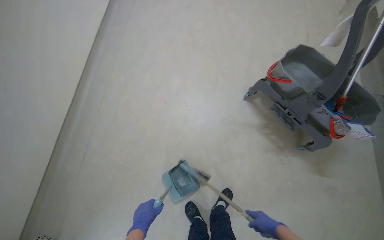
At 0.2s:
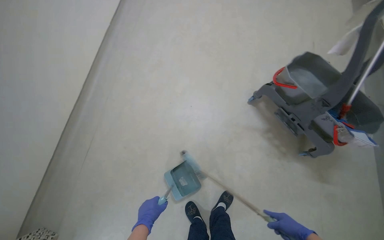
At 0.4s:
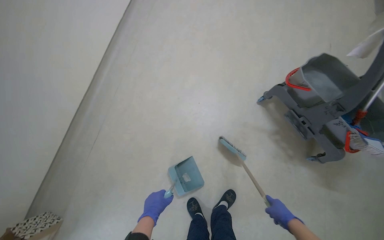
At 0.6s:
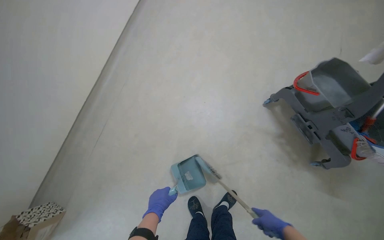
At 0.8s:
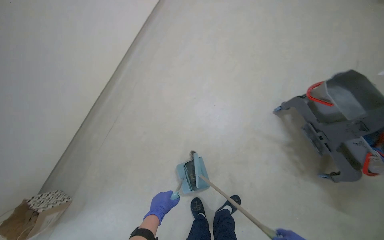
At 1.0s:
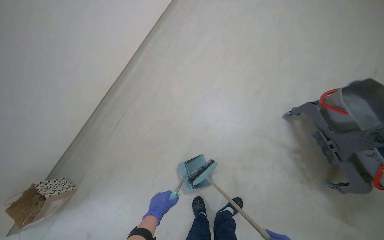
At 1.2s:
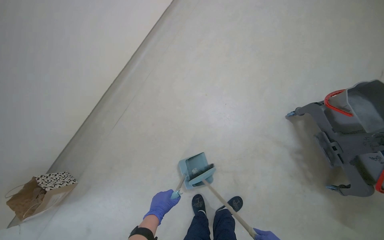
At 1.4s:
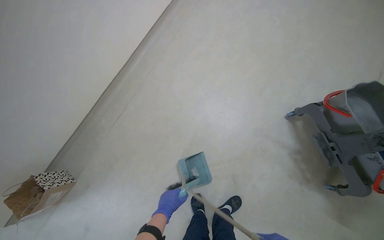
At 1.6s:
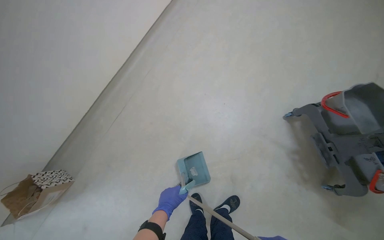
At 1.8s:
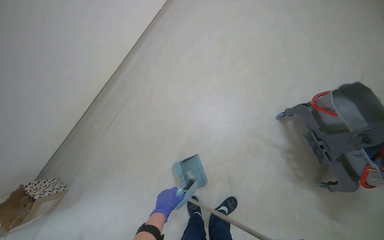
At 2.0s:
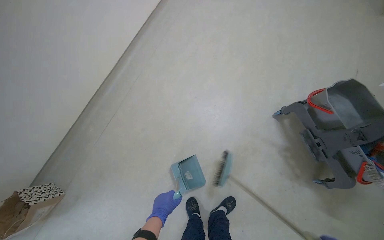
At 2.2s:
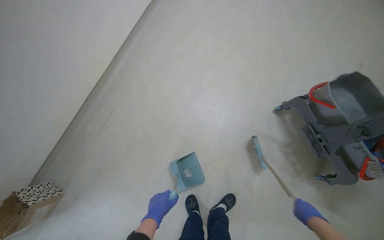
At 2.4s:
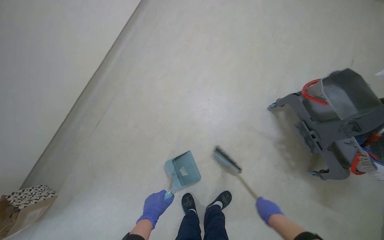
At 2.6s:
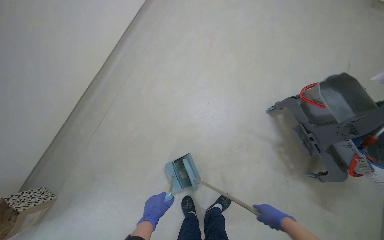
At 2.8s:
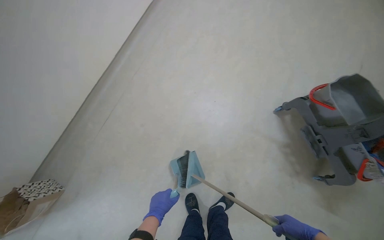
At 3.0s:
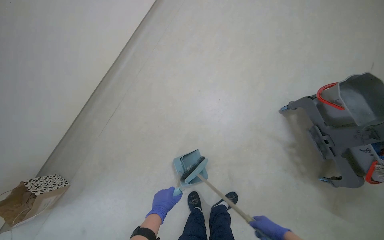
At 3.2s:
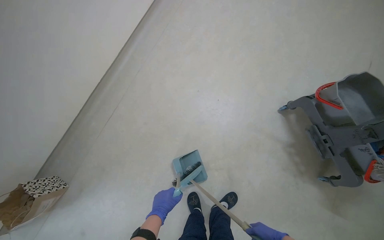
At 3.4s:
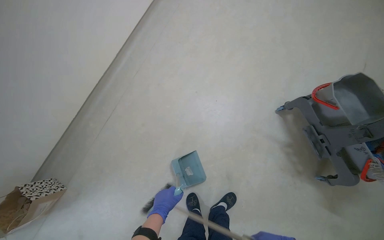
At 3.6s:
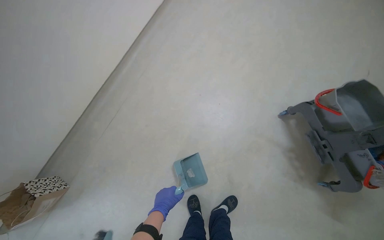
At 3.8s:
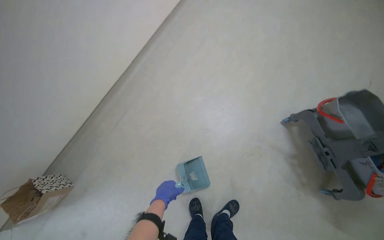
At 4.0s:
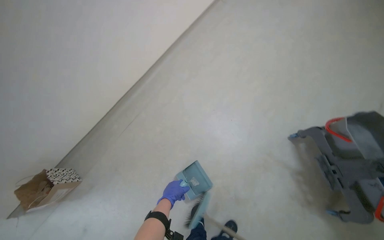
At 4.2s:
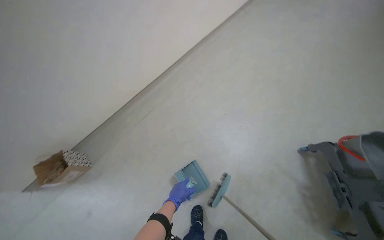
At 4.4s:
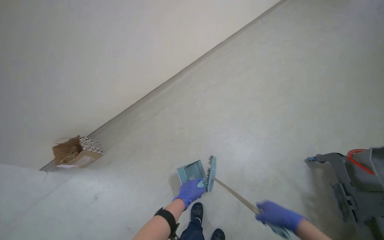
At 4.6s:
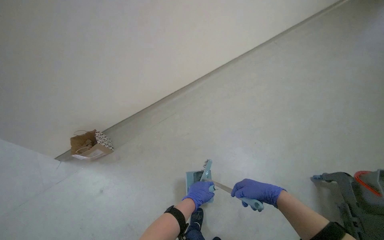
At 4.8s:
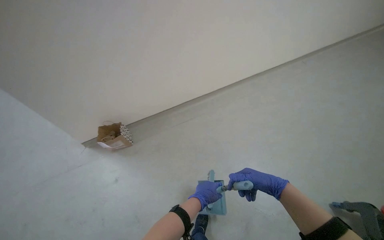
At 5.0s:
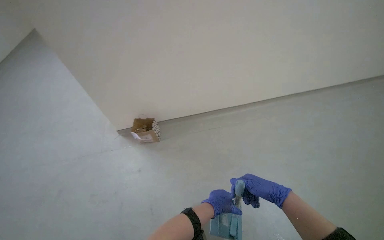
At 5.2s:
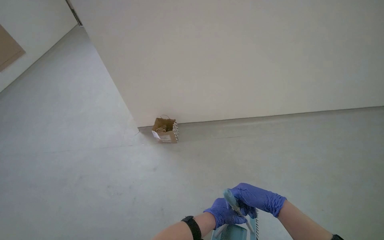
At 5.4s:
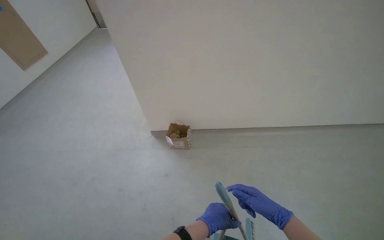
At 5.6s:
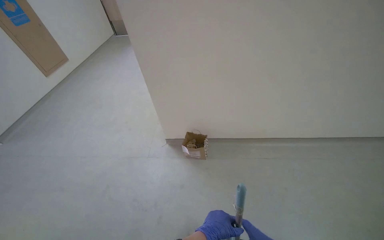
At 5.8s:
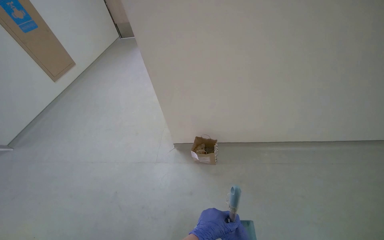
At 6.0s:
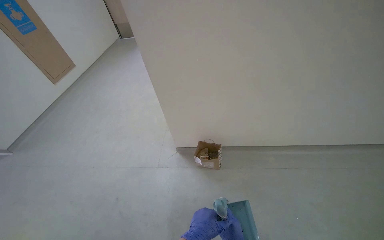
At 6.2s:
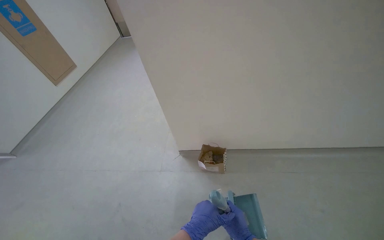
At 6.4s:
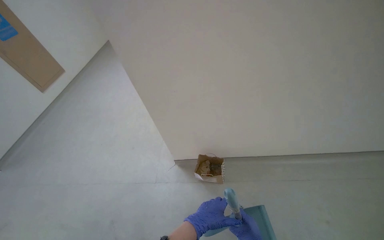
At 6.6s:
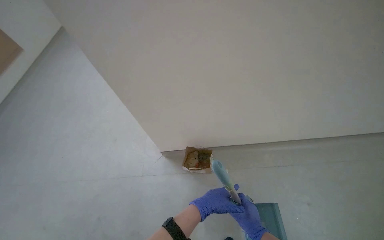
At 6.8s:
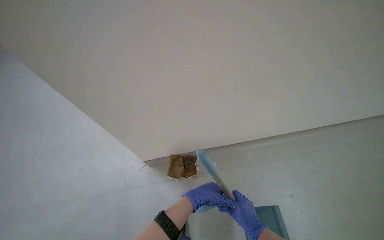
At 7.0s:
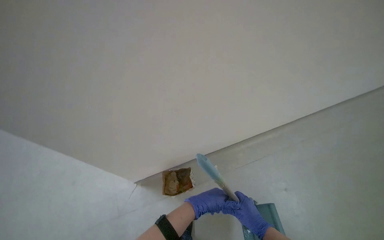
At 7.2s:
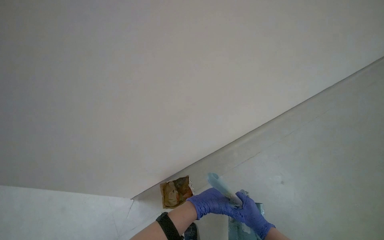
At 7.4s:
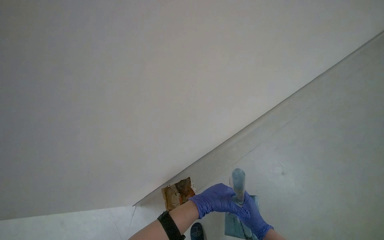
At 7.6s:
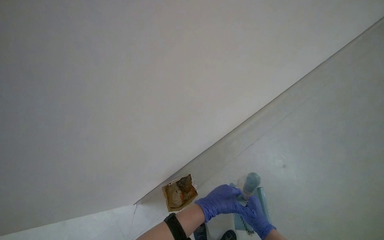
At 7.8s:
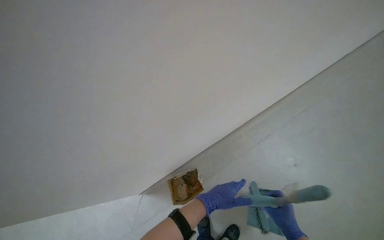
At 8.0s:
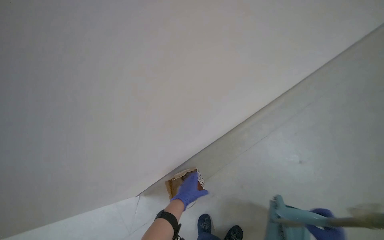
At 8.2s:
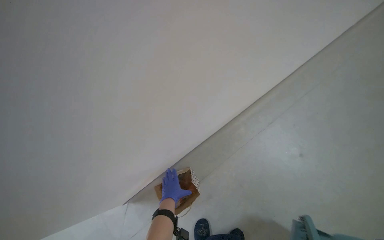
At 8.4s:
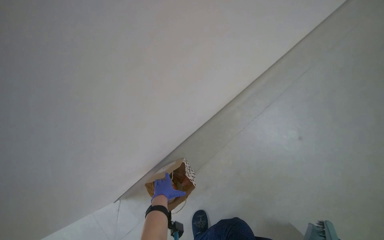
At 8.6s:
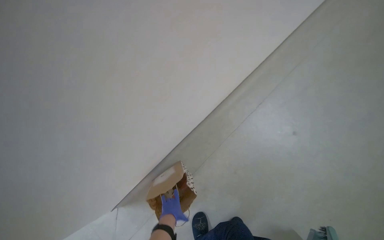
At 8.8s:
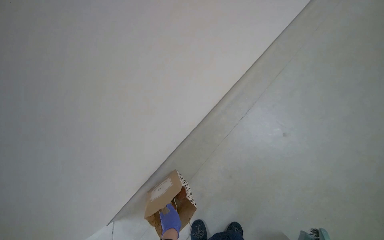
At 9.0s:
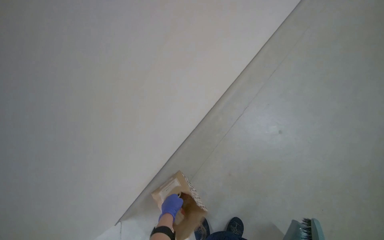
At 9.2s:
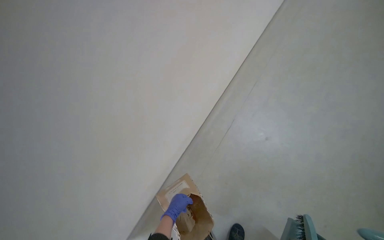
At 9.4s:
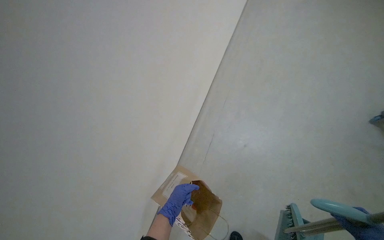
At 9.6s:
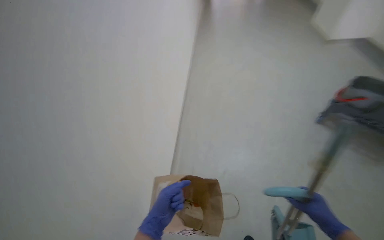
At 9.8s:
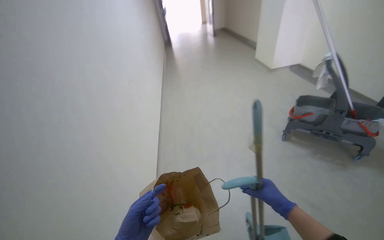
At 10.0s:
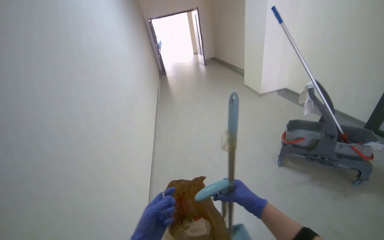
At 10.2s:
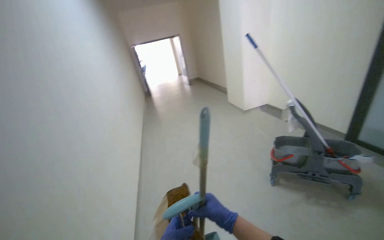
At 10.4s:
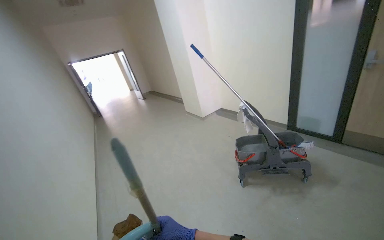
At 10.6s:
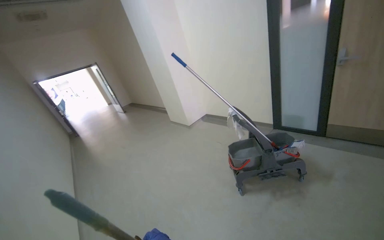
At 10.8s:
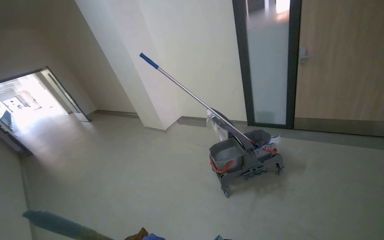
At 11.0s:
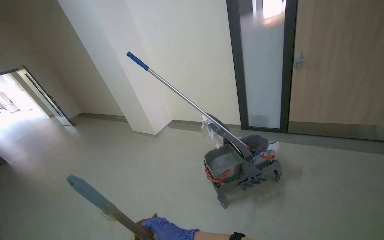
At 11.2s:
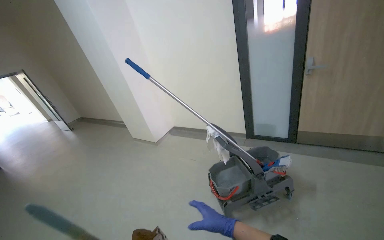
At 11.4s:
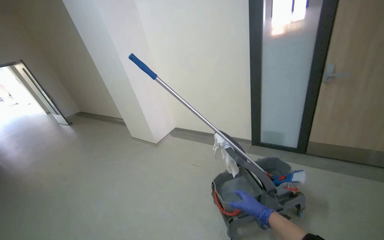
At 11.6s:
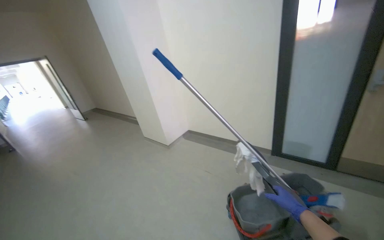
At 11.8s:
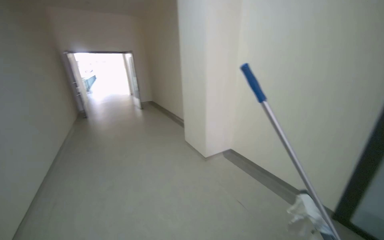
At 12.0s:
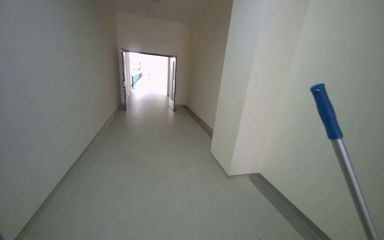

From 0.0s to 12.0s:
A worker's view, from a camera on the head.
Job: sweeping floor.
The whole recording: Sweeping and collecting floor debris. The worker sweeps the floor with a broom and collects debris into a dustpan and a box.
From 4.4s to 6.0s: The head rotates approximately 55 degrees to the left. The view tilts approximately 20 degrees upward.
From 6.0s to 7.6s: The head rotates roughly 35 degrees to the right. The wearer looks roughly 10 degrees further upward. The left hand moves farther from the camera, roughly 35 cm.
From 7.6s to 9.0s: The view pans to the right by about 15 degrees. The left hand moves to the left, approximately 20 cm.
From 9.0s to 10.4s: The wearer looks about 70 degrees further to the right. The view tilts roughly 65 degrees upward.
From 10.4s to 12.0s: The wearer moves approximately 1 m. The wearer's head swings about 25 degrees to the left. The view tilts about 15 degrees upward.

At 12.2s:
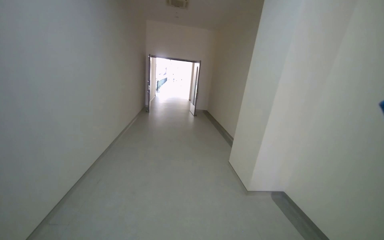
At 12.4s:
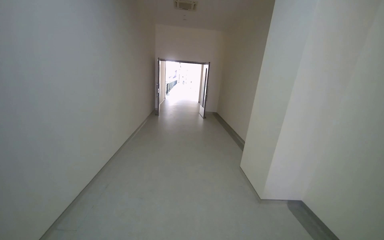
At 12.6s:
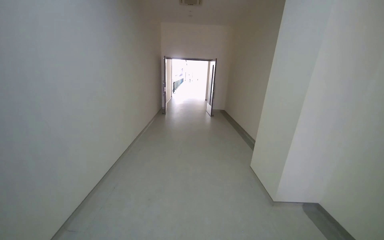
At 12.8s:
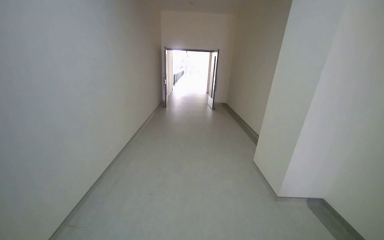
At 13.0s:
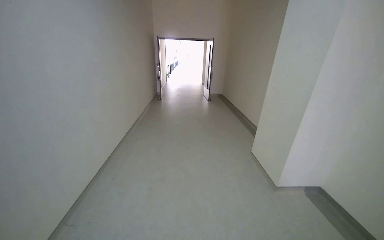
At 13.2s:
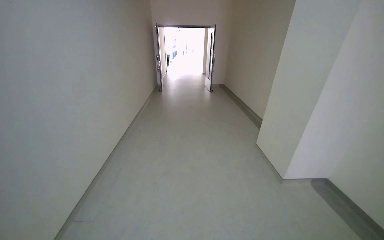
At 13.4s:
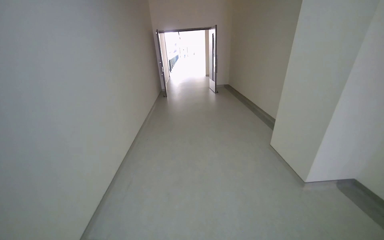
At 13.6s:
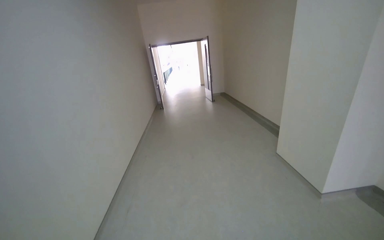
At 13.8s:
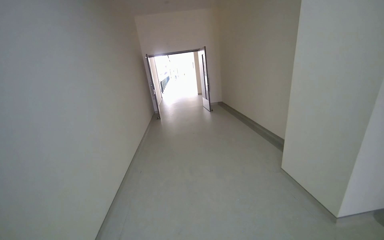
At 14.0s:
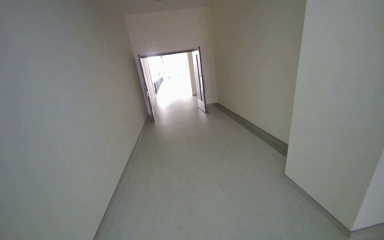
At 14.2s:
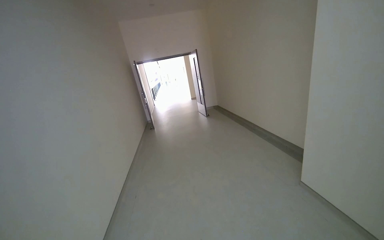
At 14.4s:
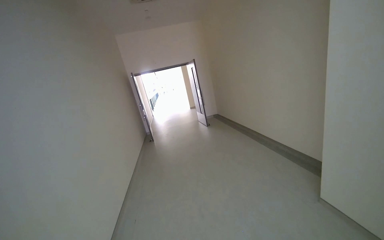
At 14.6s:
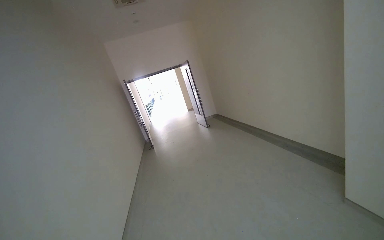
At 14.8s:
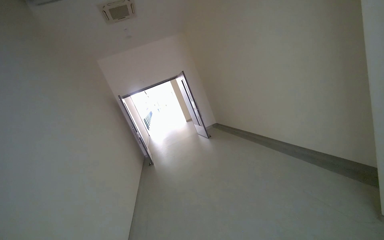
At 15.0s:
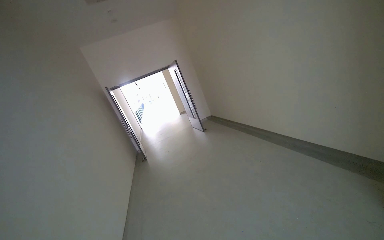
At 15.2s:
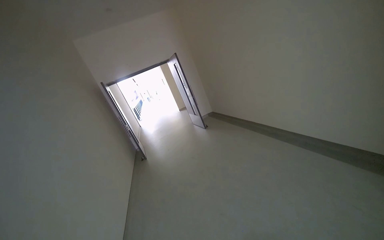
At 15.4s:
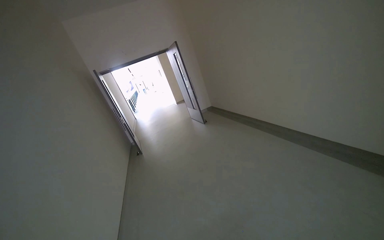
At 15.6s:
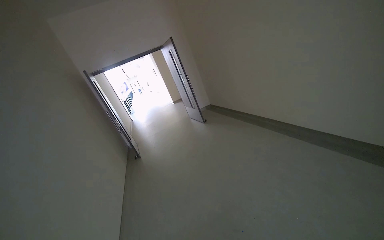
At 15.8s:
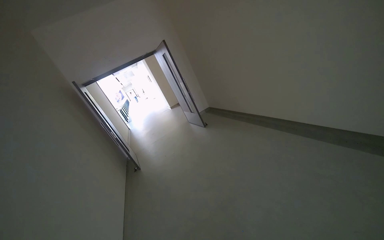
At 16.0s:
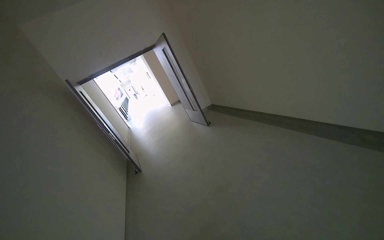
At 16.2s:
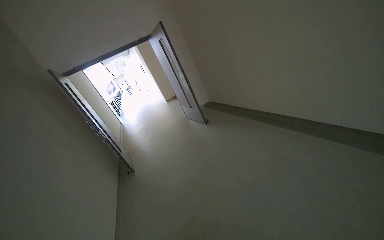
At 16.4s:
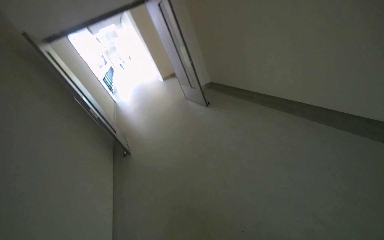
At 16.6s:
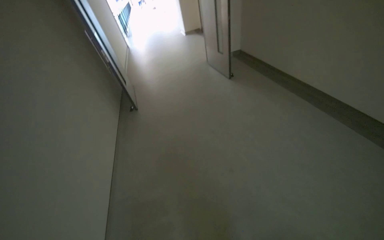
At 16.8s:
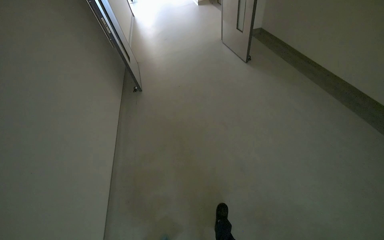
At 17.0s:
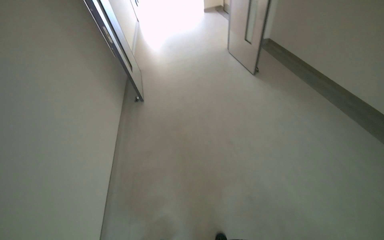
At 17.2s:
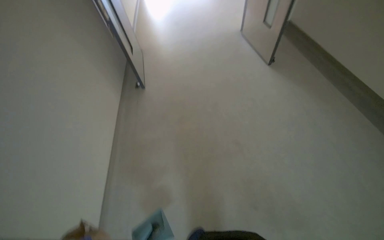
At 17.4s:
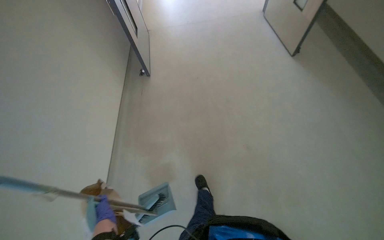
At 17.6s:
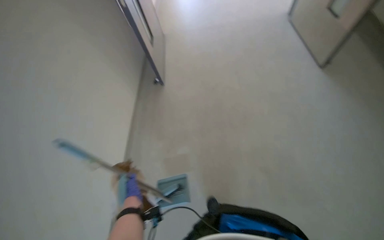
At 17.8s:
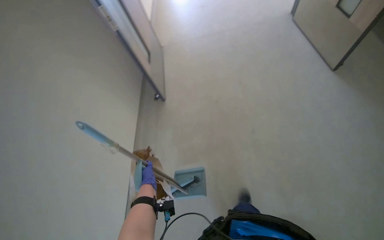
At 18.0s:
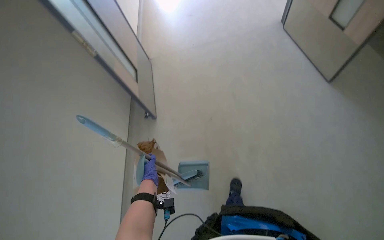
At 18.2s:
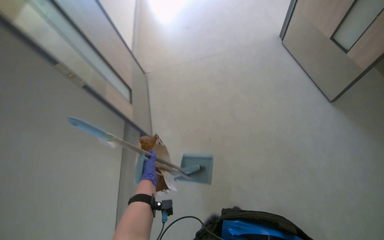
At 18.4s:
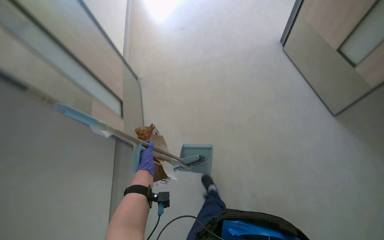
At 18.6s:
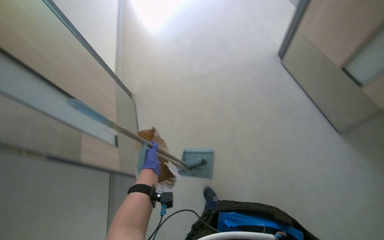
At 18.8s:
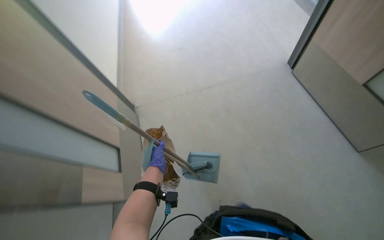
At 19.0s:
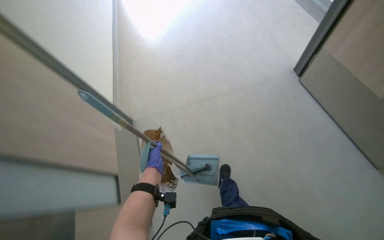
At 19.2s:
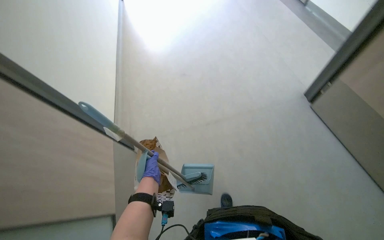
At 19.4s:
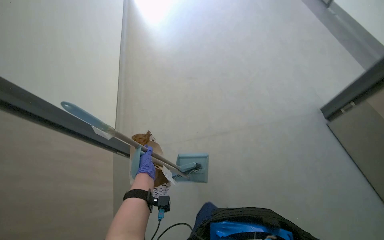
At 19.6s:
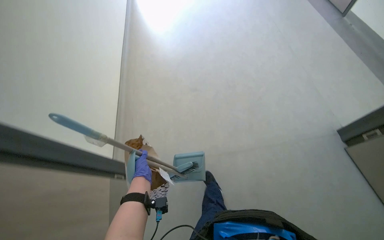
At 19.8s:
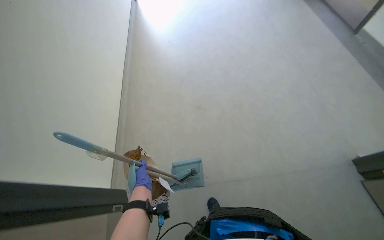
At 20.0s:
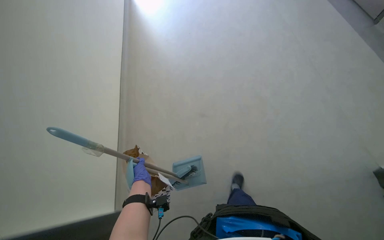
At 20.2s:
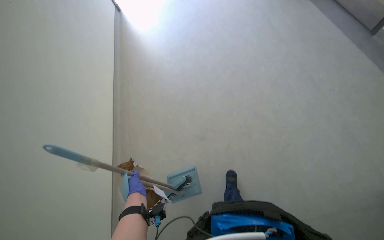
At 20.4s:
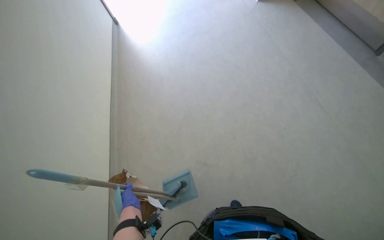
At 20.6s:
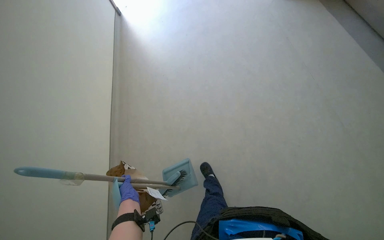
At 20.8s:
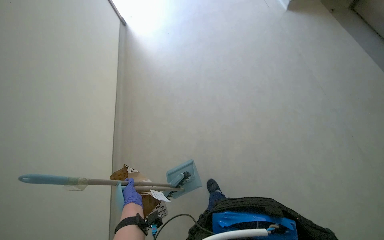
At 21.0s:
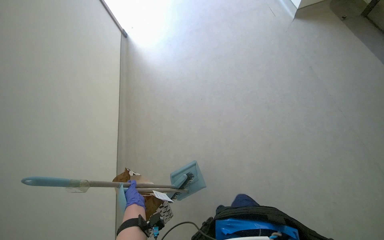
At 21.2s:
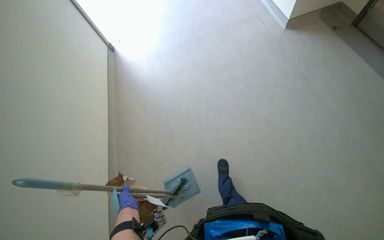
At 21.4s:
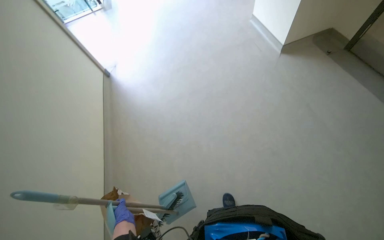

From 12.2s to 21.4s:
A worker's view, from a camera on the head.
Job: sweeping floor.
The whole recording: Sweeping and collecting floor debris. The worker sweeps the floor with a broom and collects debris into a dustpan and a box.
From 12.2s to 13.8s: The head travels roughly 70 cm.
From 13.8s to 15.2s: The camera travels approximately 1.5 m.
From 15.2s to 16.8s: The camera is carried about 1.5 m. The view tips downward by roughly 30 degrees.
